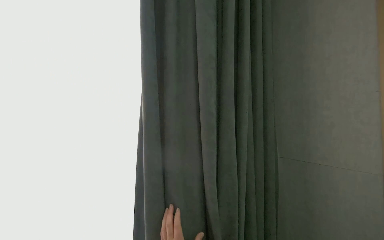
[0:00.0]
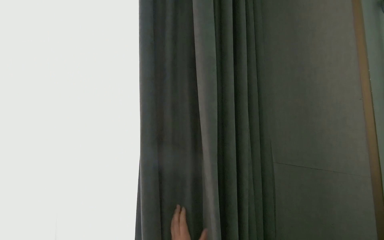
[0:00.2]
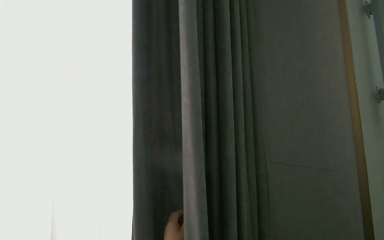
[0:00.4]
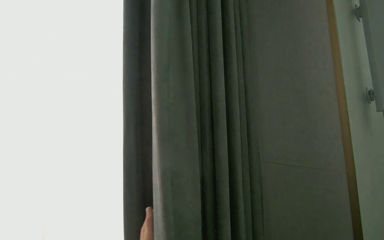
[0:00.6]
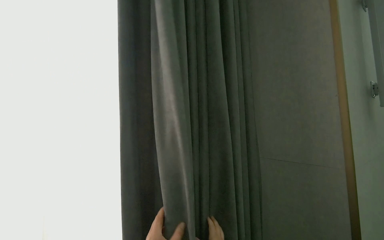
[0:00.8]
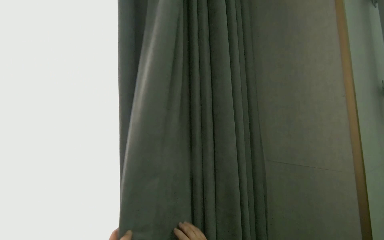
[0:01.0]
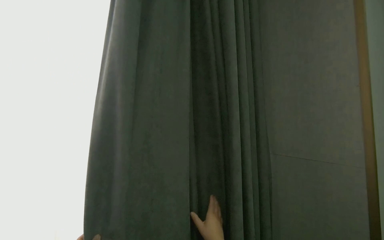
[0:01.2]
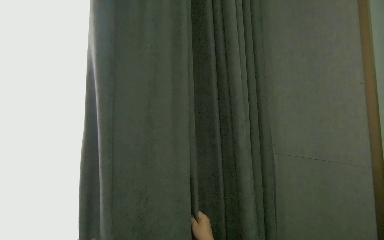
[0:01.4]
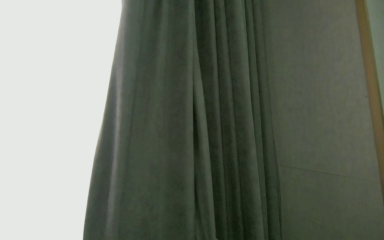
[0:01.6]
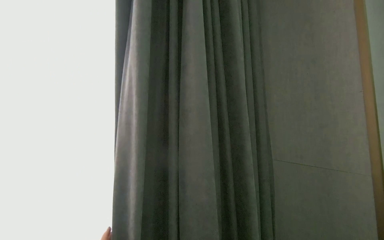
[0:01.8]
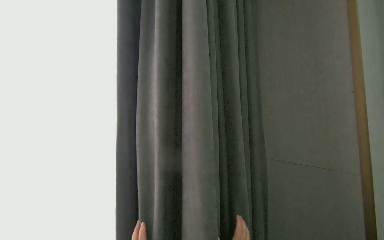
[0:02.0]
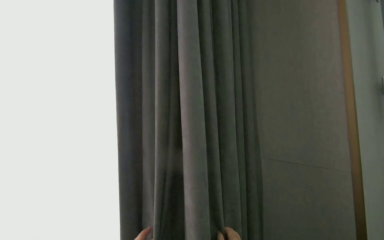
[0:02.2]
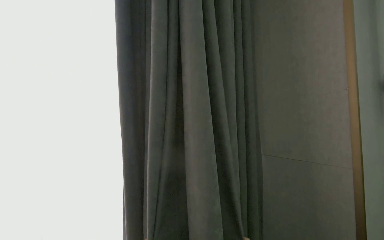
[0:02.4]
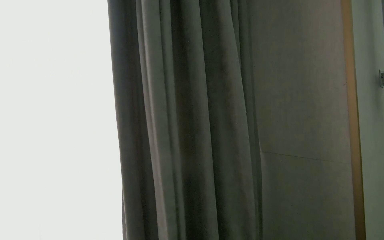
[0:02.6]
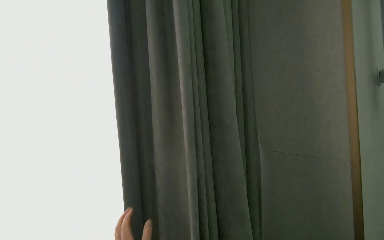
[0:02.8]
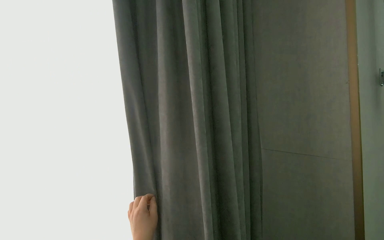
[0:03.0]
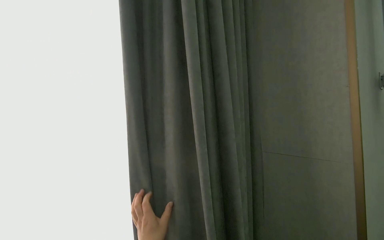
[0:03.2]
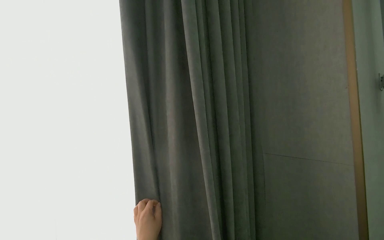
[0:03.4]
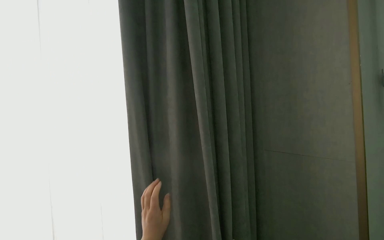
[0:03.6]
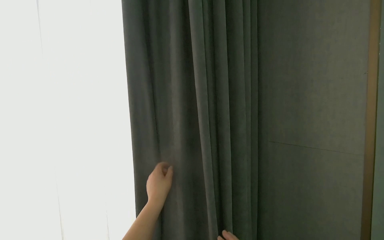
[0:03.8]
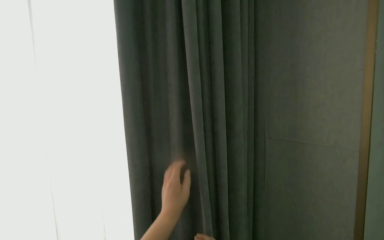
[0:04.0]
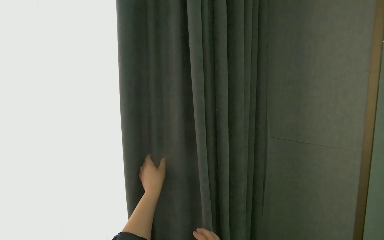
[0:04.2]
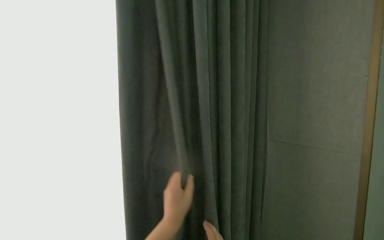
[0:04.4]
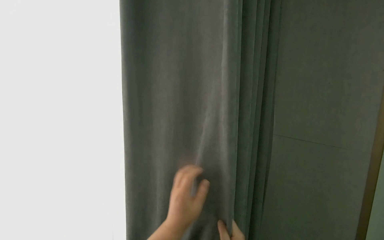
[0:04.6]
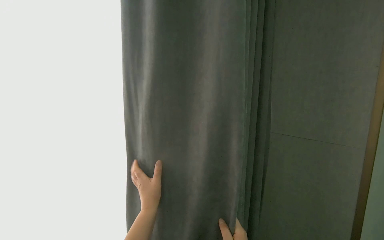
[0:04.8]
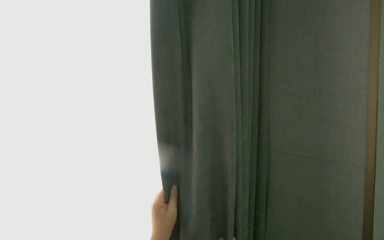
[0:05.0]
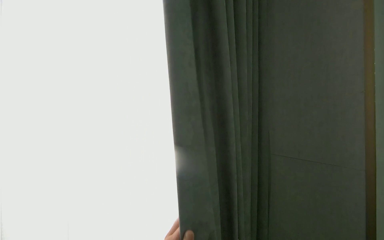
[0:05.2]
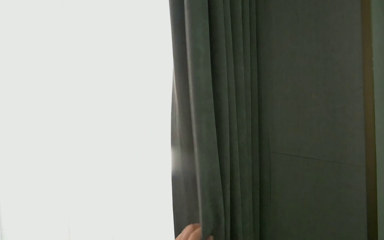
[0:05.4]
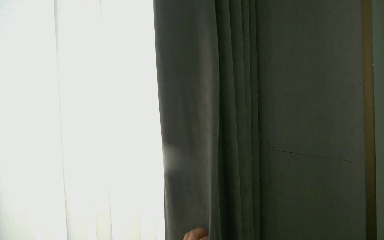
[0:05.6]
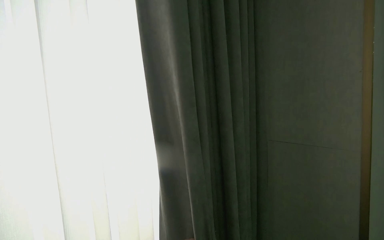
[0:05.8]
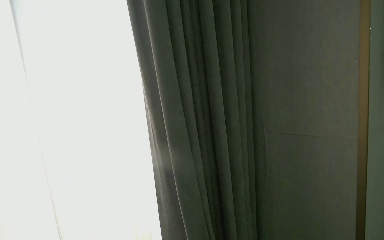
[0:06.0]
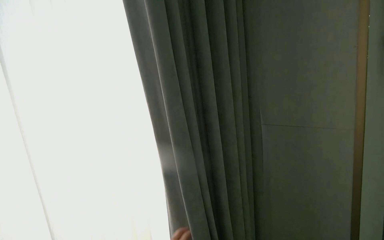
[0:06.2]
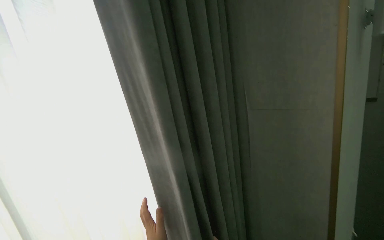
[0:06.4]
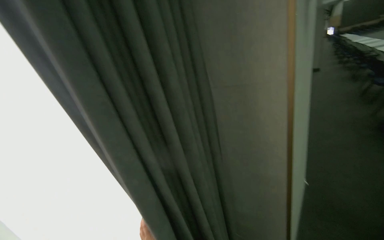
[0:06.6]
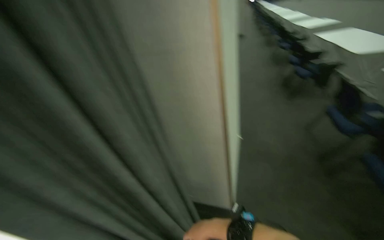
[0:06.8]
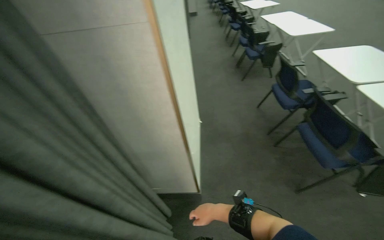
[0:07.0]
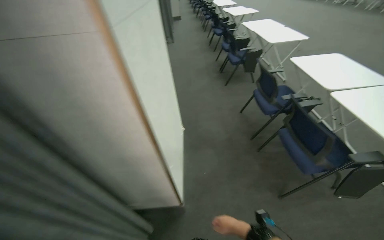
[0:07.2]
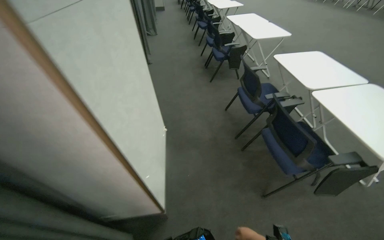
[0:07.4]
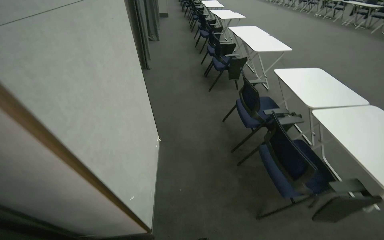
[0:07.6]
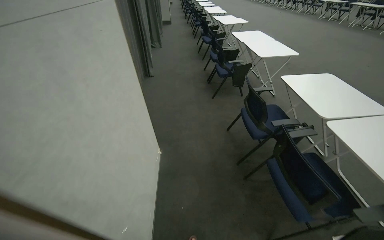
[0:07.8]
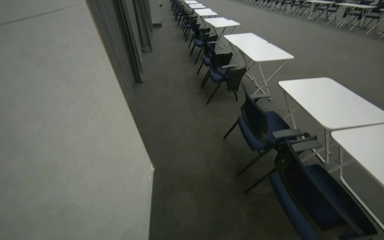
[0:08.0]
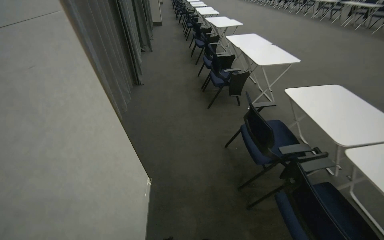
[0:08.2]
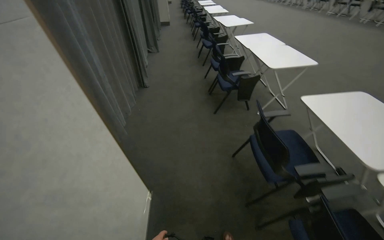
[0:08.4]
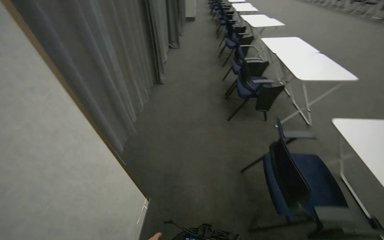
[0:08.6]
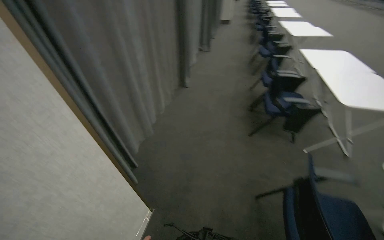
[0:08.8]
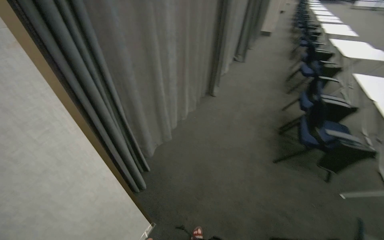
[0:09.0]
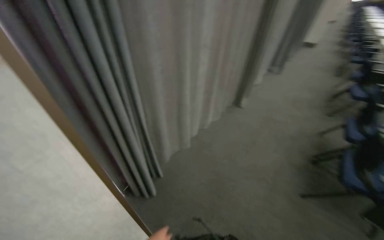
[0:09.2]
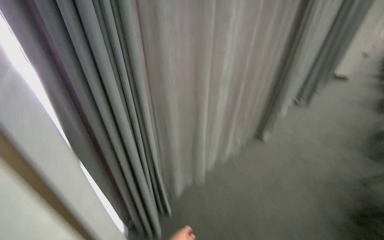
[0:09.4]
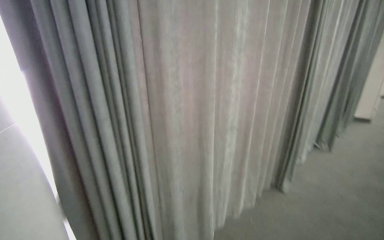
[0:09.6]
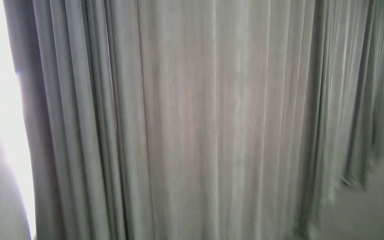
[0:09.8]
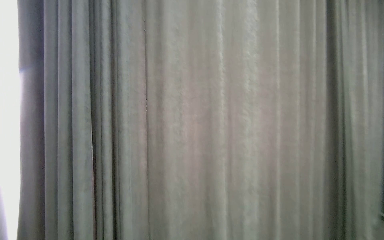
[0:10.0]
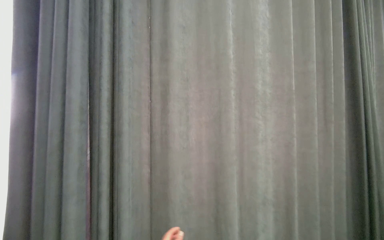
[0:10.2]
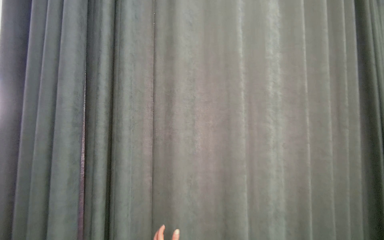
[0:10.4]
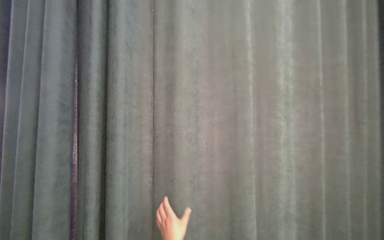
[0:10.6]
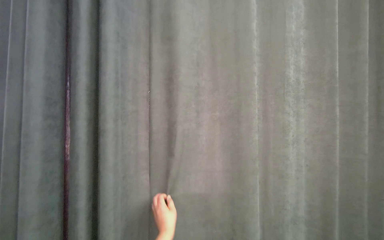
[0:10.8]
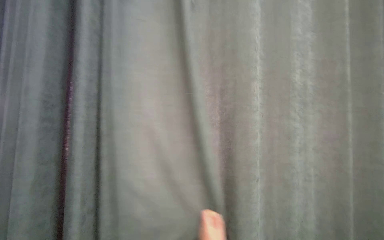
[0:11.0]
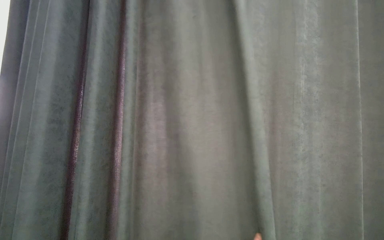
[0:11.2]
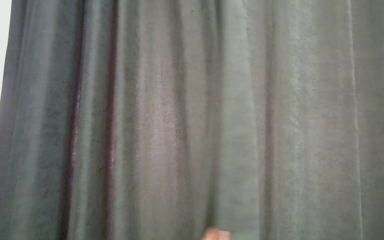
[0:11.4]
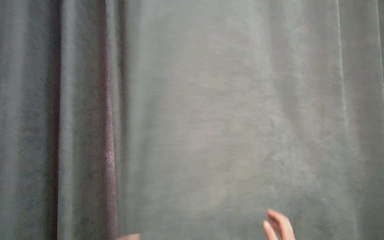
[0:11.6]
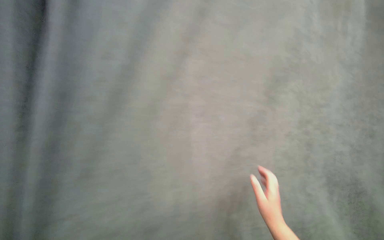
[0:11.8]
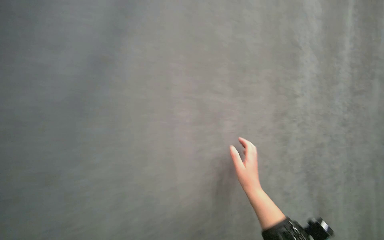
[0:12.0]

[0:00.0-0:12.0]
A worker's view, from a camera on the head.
Job: organizing items.
The whole recording: Pulling room curtains. The worker pulls and adjusts the grey and white curtains across the window.
0:07.6 to 0:09.0: The camera travels about 1 m. The wearer's head swings approximately 35 degrees to the left.
0:09.0 to 0:10.4: The wearer moves about 70 cm. The head rotates roughly 40 degrees to the left. The view tilts approximately 50 degrees upward.

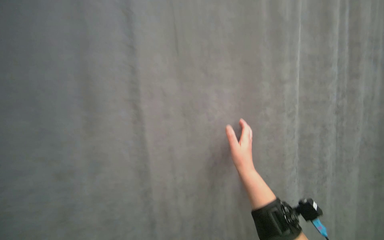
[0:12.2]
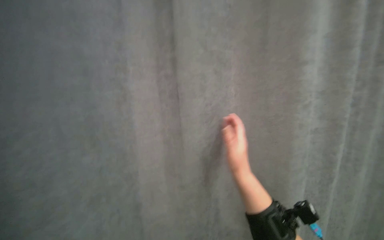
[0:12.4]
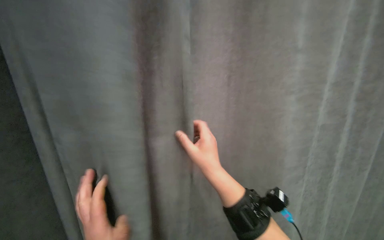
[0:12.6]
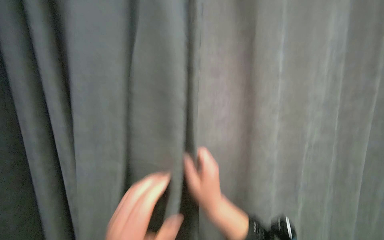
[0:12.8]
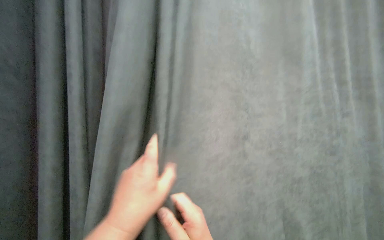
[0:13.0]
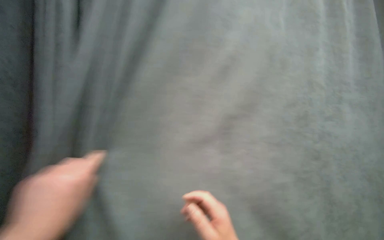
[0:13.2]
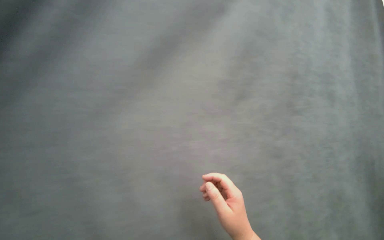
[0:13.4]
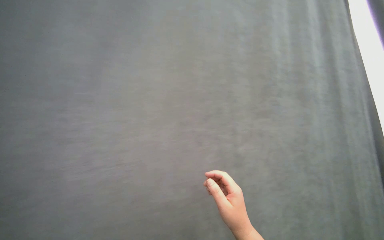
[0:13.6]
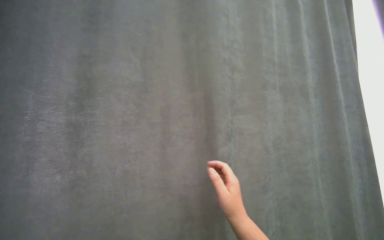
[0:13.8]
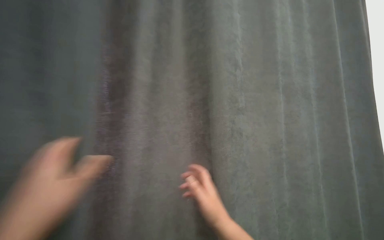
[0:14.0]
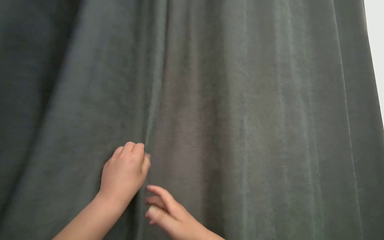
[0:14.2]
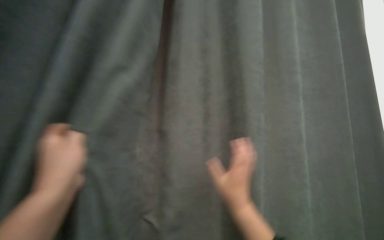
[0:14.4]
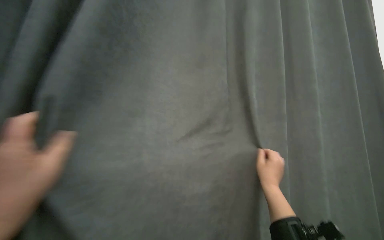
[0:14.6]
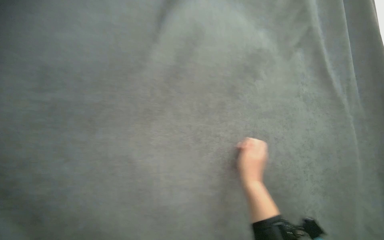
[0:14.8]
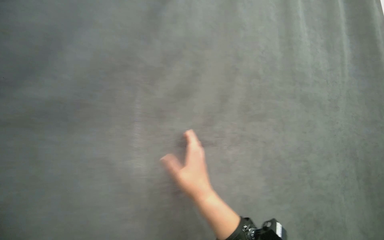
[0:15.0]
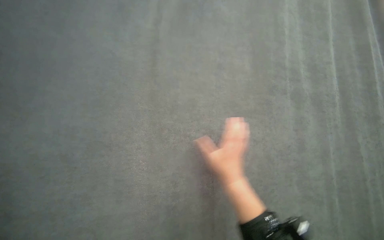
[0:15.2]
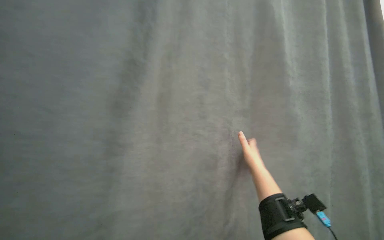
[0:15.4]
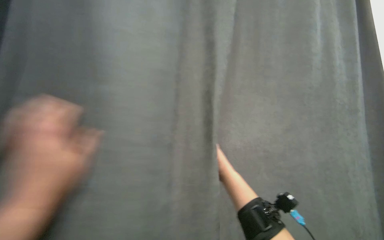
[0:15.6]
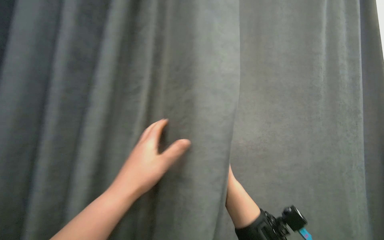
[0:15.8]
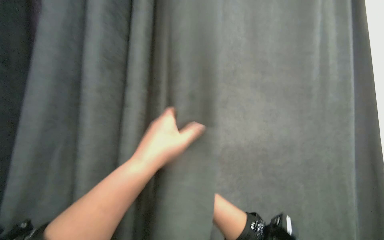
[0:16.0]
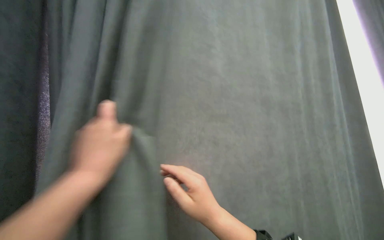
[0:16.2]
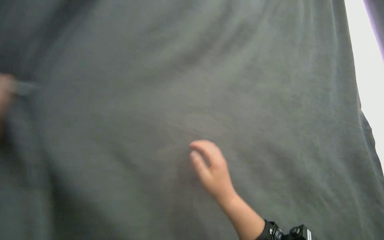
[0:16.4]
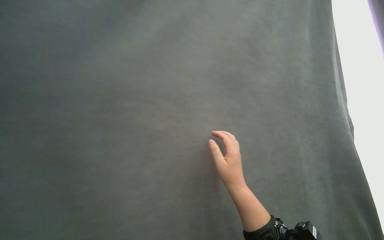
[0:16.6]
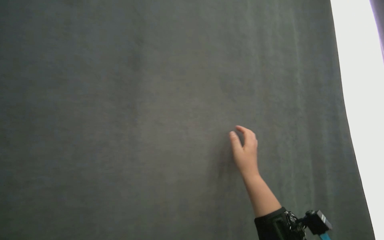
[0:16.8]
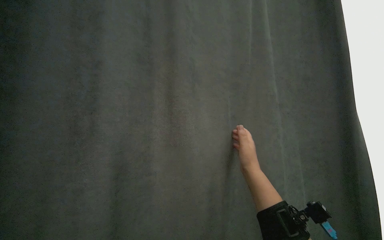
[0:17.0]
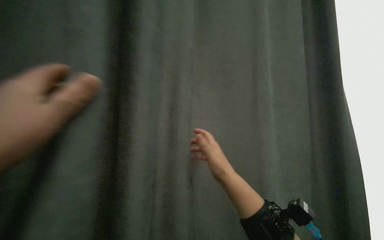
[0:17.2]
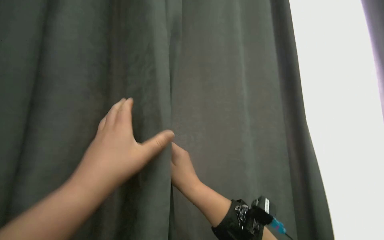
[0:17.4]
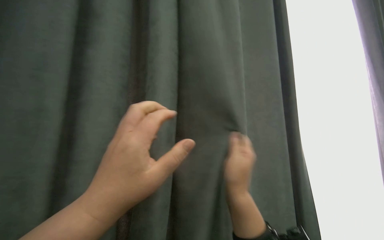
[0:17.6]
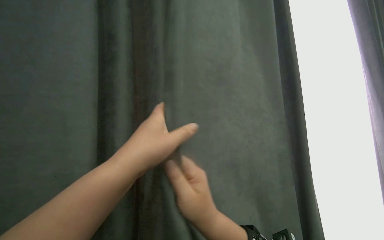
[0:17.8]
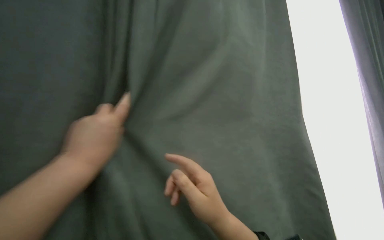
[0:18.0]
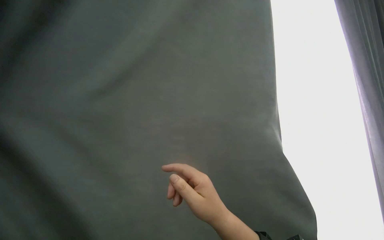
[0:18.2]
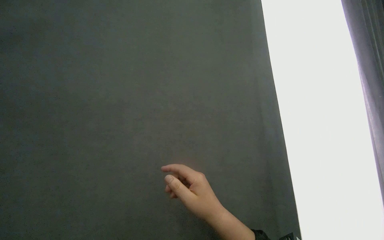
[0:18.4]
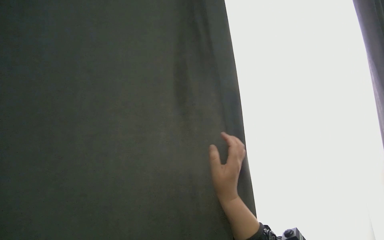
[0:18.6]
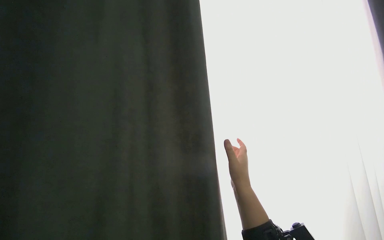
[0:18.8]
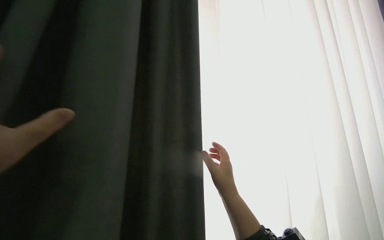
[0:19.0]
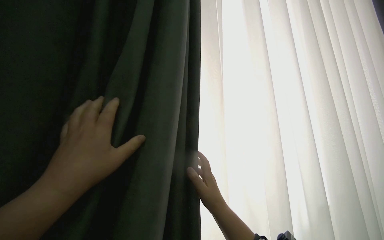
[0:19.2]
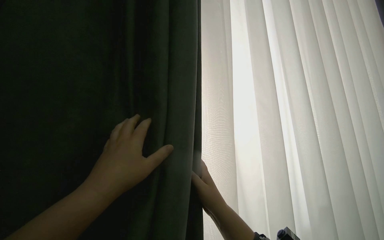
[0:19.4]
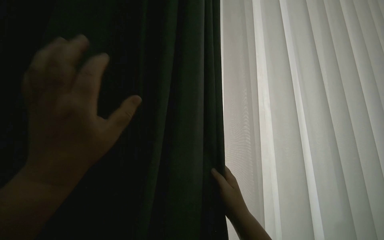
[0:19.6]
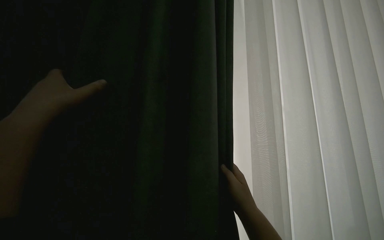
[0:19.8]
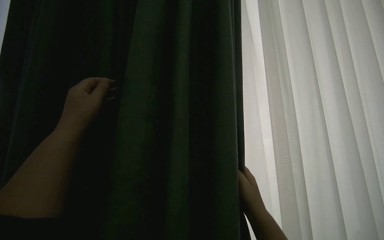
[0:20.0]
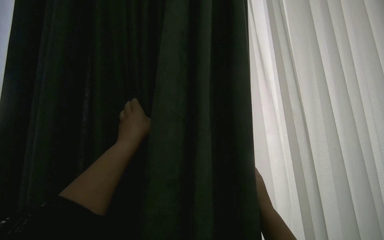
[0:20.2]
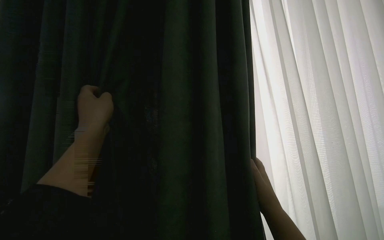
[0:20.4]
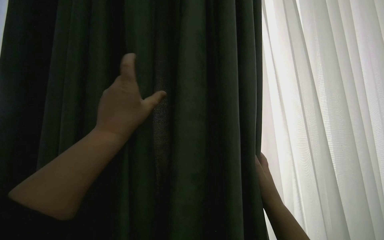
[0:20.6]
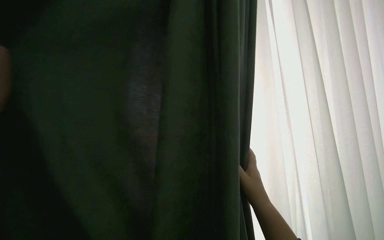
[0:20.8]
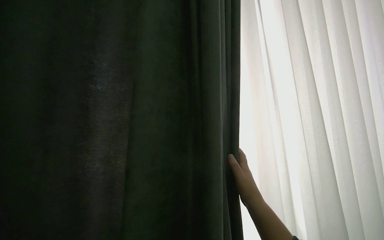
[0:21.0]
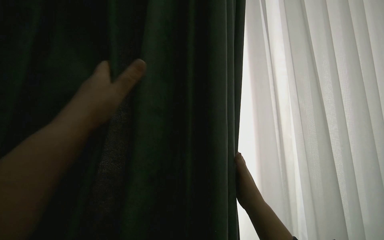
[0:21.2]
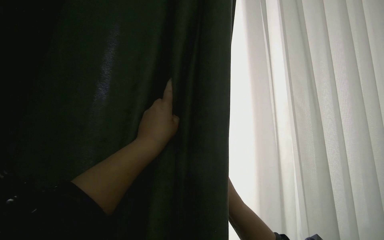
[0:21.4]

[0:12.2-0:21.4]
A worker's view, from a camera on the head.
Job: organizing items.
The whole recording: Pulling room curtains. The worker pulls and adjusts the grey and white curtains across the window.
0:12.2 to 0:13.8: The head travels about 60 cm.
0:13.8 to 0:15.2: The right hand moves left and right over roughly 20 cm, changing direction 3 times.
0:15.2 to 0:16.8: The right hand swings nearer and farther, about 15 cm each way, with 2 reversals.
0:16.8 to 0:18.4: The right hand travels nearer to the camera by about 10 cm.
0:18.4 to 0:19.8: The right hand goes approximately 10 cm farther from the camera.
